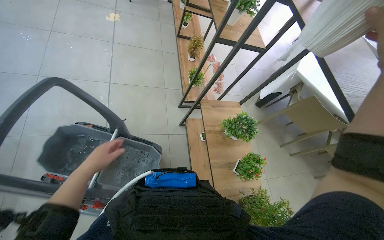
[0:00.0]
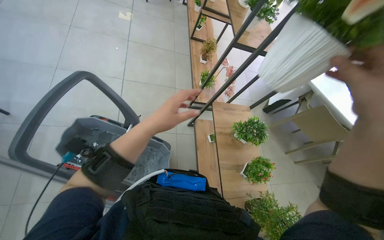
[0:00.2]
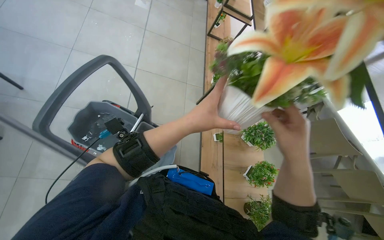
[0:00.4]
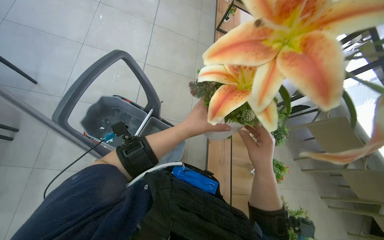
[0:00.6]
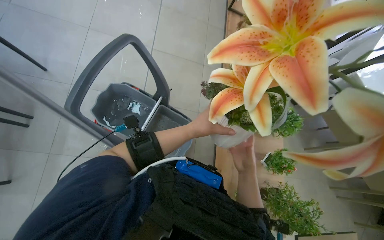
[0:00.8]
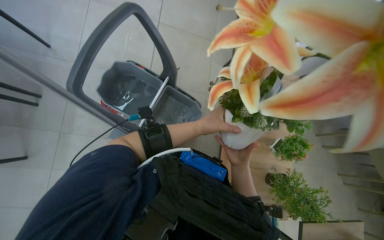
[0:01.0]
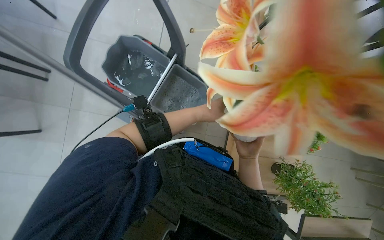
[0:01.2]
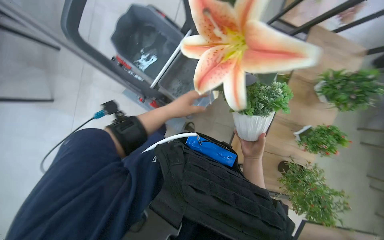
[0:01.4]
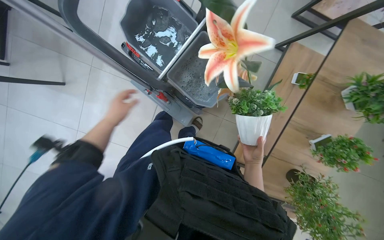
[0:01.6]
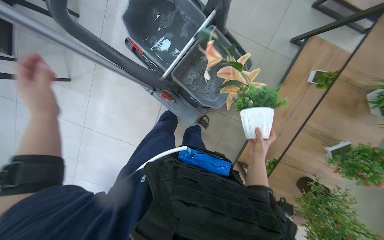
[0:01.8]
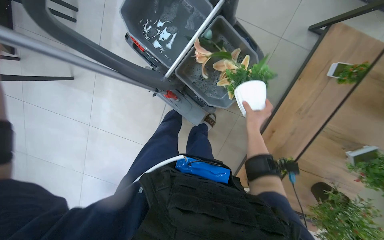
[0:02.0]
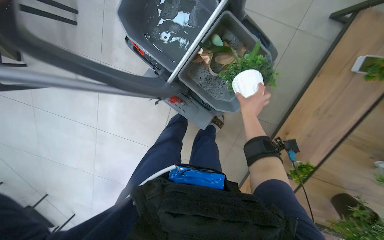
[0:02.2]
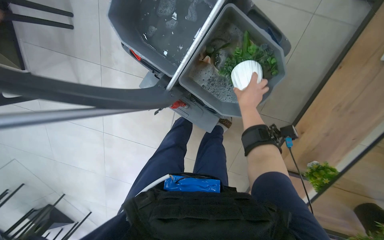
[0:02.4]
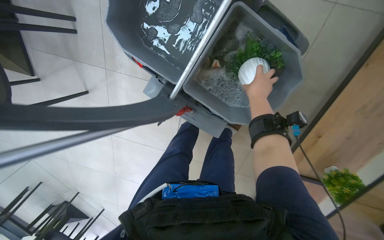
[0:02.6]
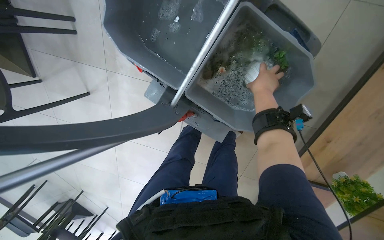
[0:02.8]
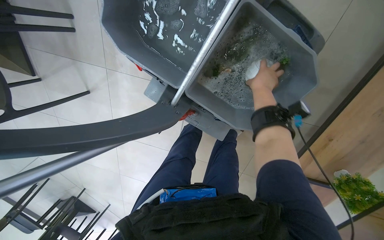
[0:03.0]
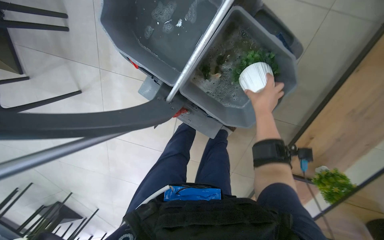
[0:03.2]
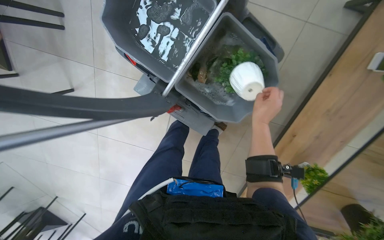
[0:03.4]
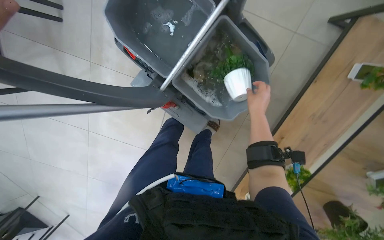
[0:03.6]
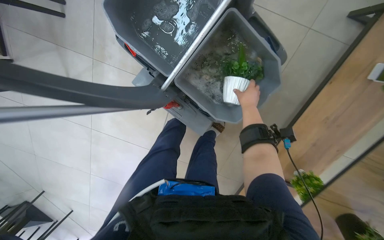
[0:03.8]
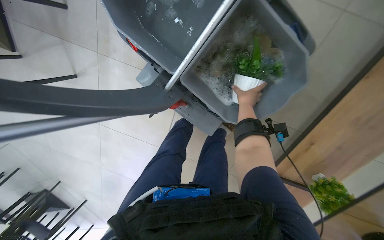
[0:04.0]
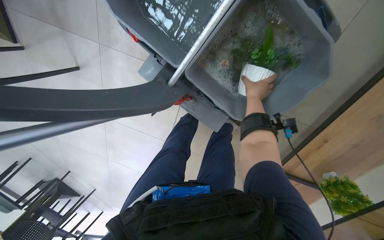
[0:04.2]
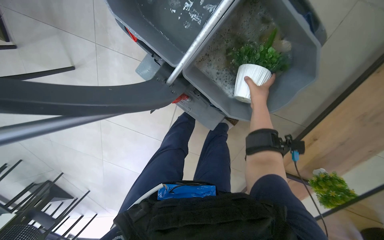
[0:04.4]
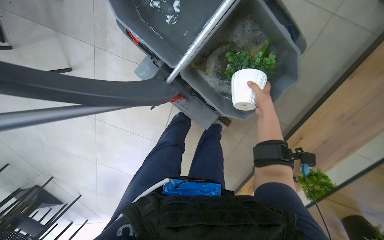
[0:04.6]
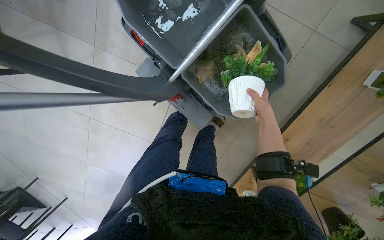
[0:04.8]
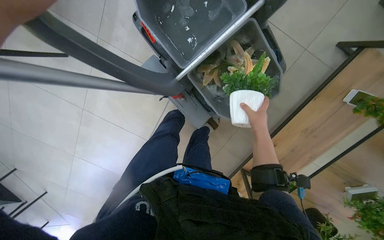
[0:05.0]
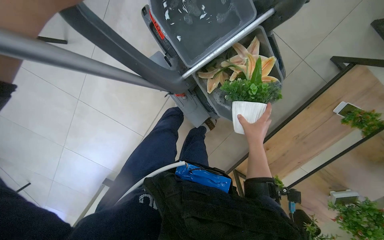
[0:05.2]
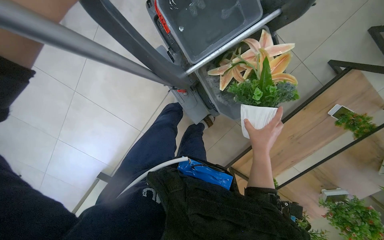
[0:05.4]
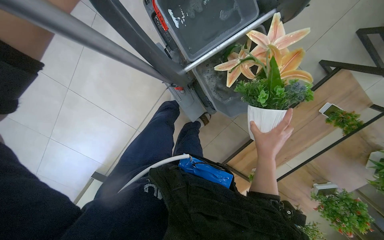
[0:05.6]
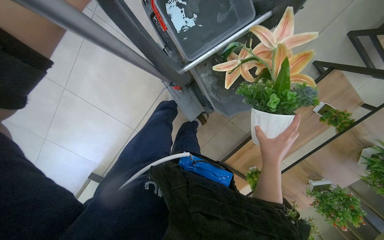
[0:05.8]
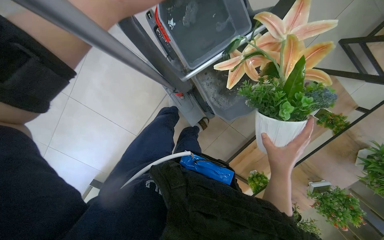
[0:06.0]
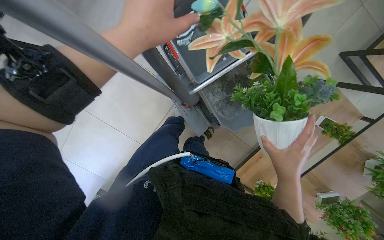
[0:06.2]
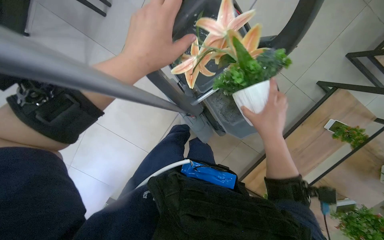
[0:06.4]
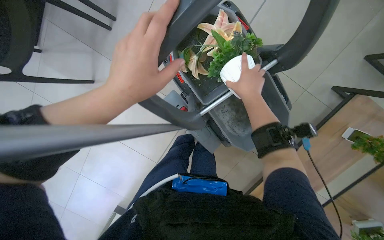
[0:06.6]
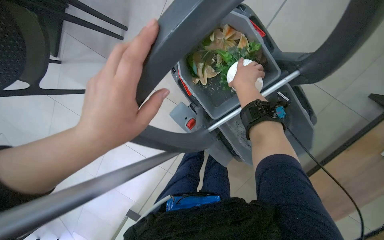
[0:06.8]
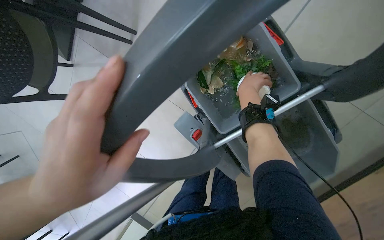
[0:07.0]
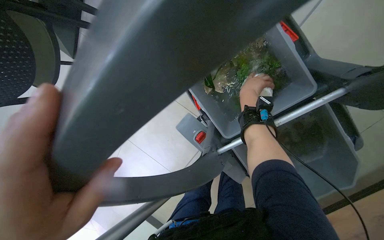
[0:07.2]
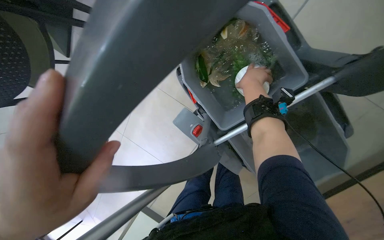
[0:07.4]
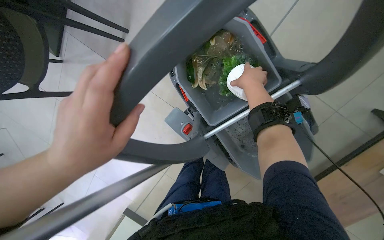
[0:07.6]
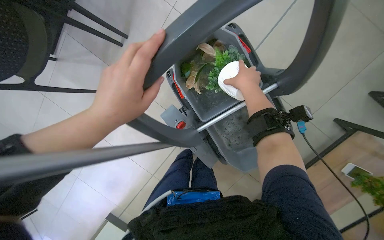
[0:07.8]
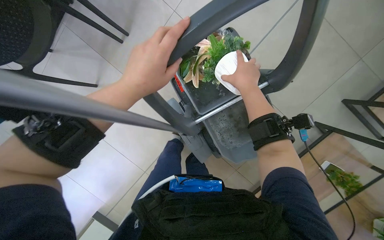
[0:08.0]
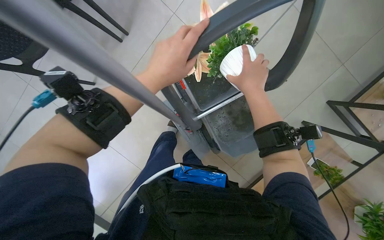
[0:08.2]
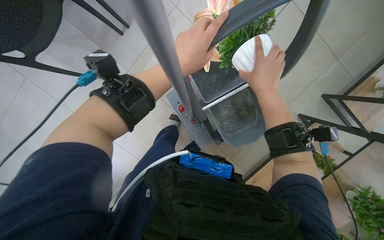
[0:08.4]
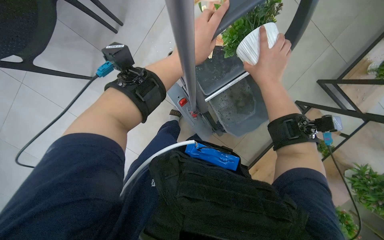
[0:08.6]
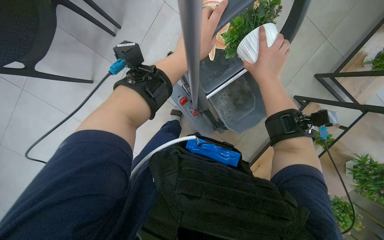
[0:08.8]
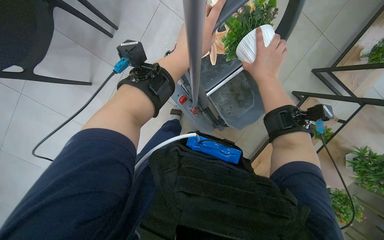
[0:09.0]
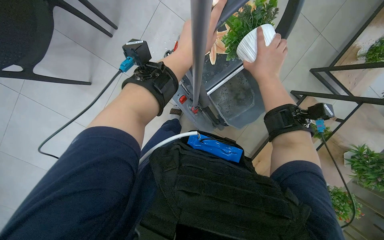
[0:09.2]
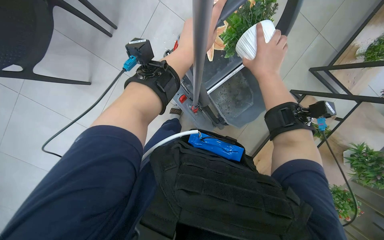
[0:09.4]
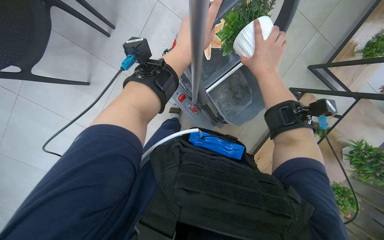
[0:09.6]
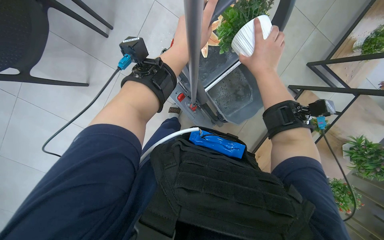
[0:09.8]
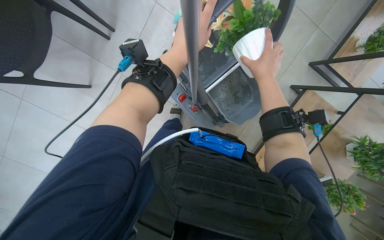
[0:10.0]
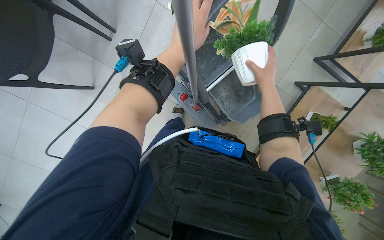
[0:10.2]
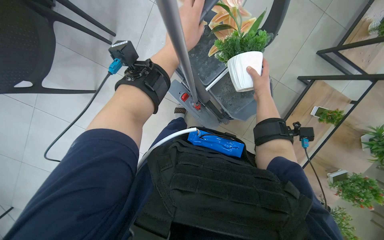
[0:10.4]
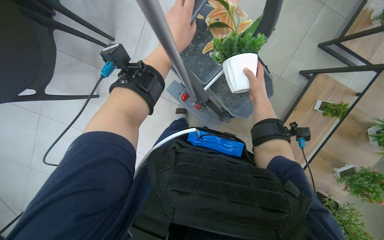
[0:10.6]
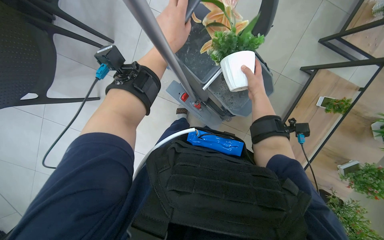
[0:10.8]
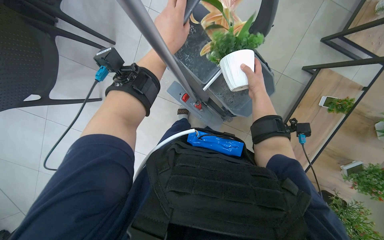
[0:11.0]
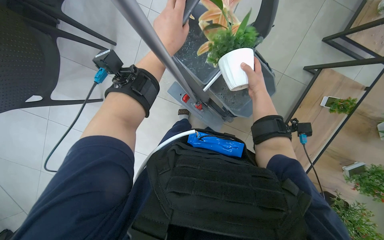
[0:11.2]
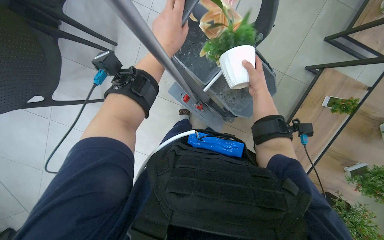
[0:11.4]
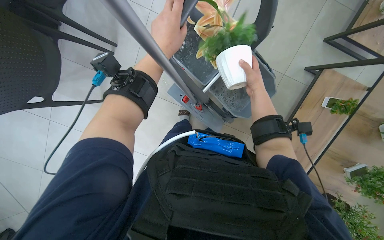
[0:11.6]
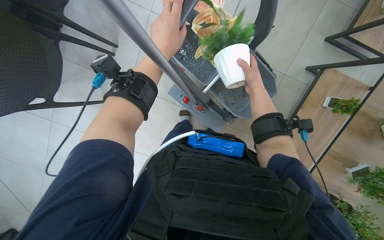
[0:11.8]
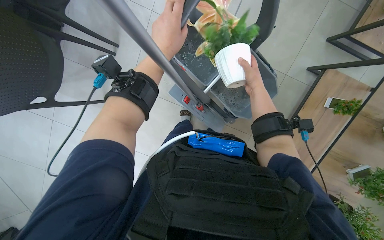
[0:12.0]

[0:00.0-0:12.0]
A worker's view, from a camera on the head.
Job: wiping surfaces.
The whole recording: Washing potted plants. The worker picks up decorative plants and flowers from a shelf, washes them in a cleaning cart, and places them back on the shelf.
0:00.0 to 0:01.6: The wearer's head swings roughly 35 degrees to the left. The view tilts about 30 degrees downward.
0:01.6 to 0:03.0: The camera is carried some 40 cm. The camera sweeps to the left, by approximately 20 degrees. The view tilts roughly 15 degrees downward.
0:03.0 to 0:04.4: The right hand moves down the picture, some 10 cm.
0:04.4 to 0:06.0: The view pans to the right by about 20 degrees. The right hand is displaced nearer to the camera and down the picture by approximately 50 cm.
0:06.0 to 0:07.6: The camera is aimed about 15 degrees further to the left. The right hand moves up the picture and farther from the camera, some 50 cm.
0:09.0 to 0:10.4: The right hand moves farther from the camera, about 10 cm.

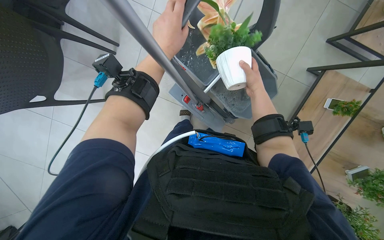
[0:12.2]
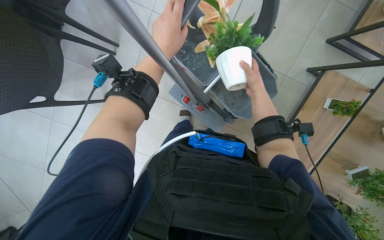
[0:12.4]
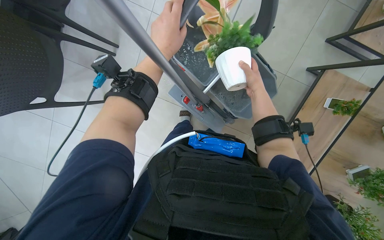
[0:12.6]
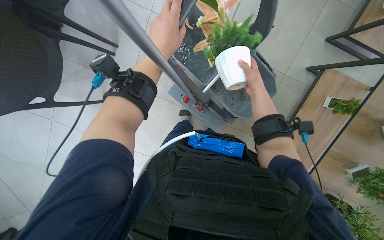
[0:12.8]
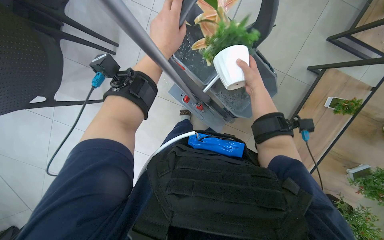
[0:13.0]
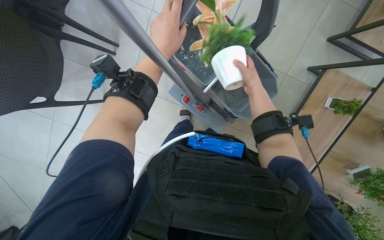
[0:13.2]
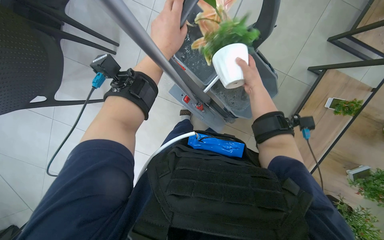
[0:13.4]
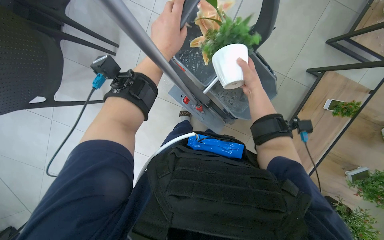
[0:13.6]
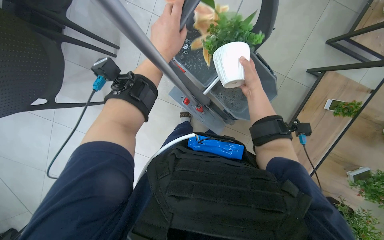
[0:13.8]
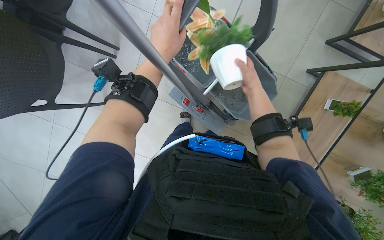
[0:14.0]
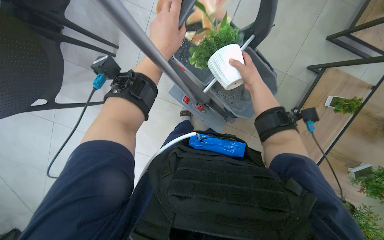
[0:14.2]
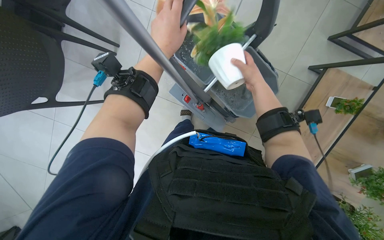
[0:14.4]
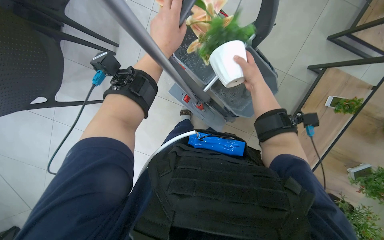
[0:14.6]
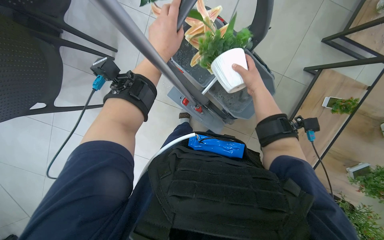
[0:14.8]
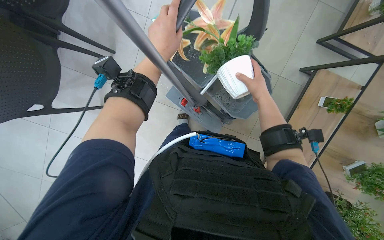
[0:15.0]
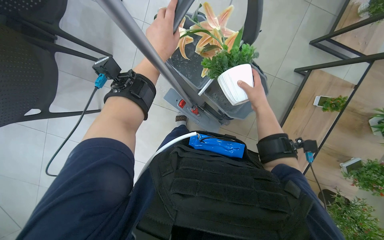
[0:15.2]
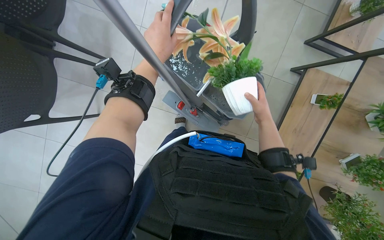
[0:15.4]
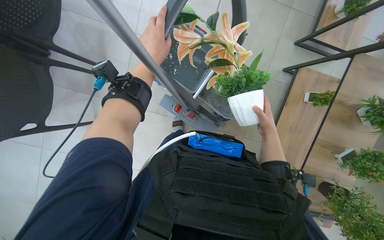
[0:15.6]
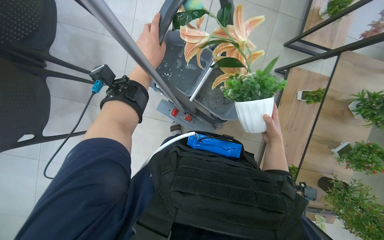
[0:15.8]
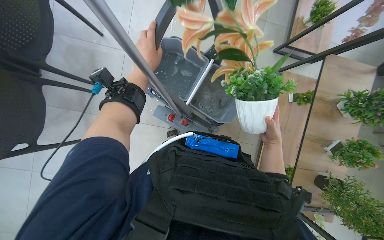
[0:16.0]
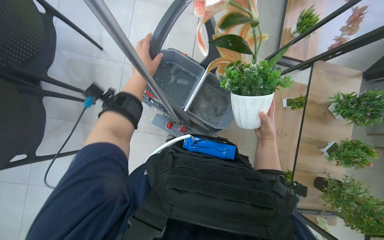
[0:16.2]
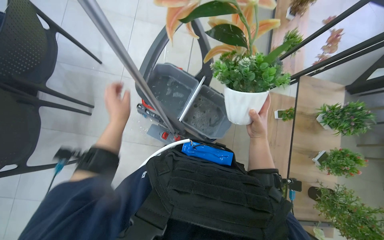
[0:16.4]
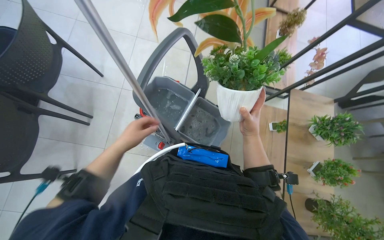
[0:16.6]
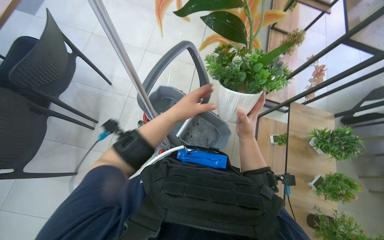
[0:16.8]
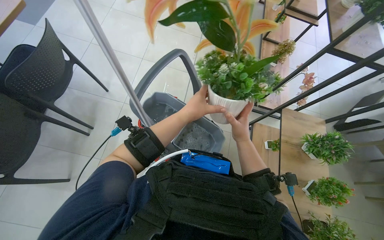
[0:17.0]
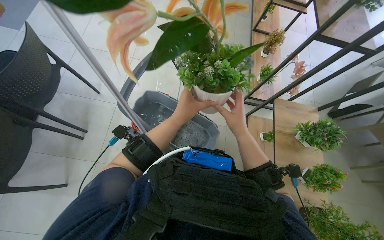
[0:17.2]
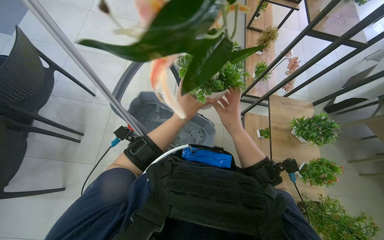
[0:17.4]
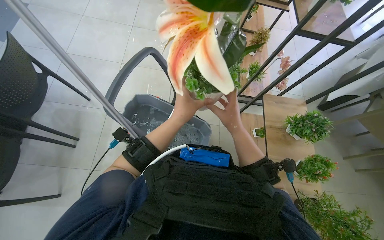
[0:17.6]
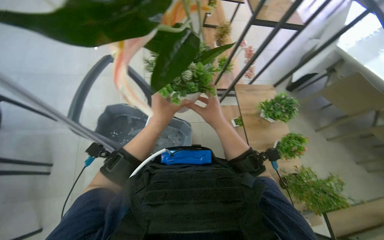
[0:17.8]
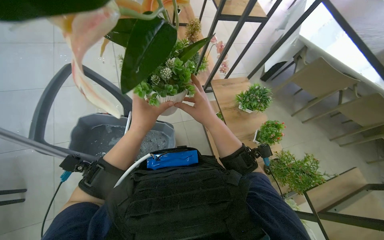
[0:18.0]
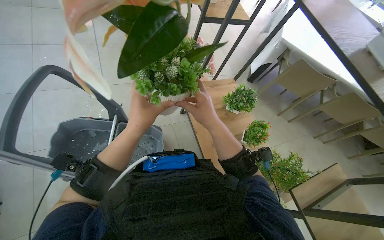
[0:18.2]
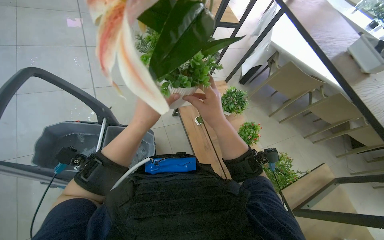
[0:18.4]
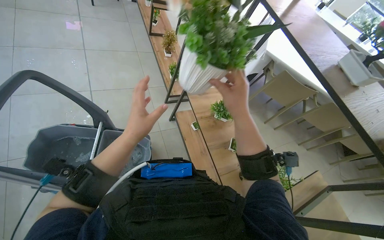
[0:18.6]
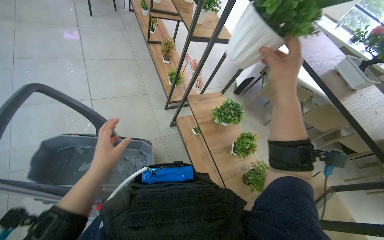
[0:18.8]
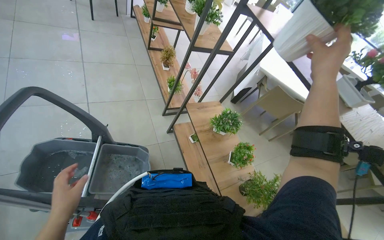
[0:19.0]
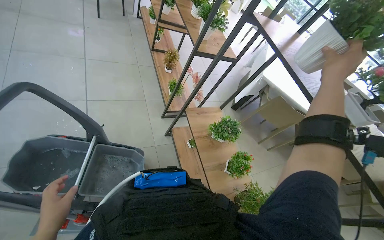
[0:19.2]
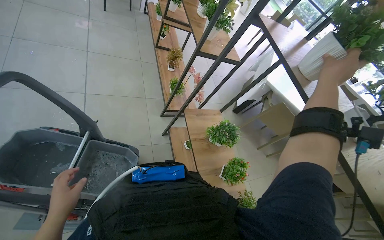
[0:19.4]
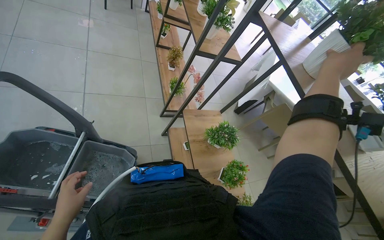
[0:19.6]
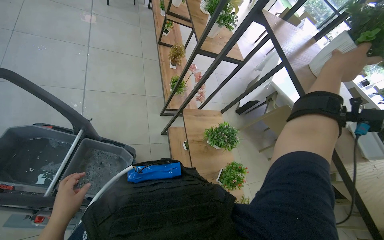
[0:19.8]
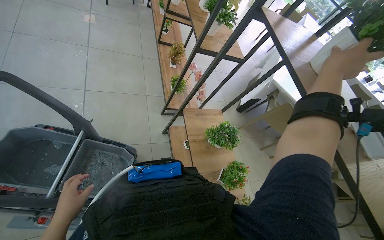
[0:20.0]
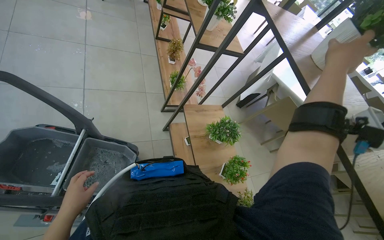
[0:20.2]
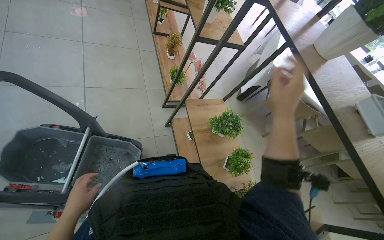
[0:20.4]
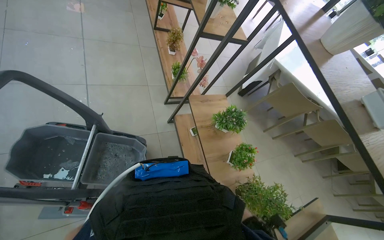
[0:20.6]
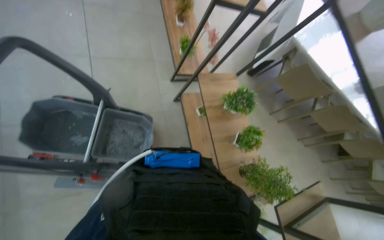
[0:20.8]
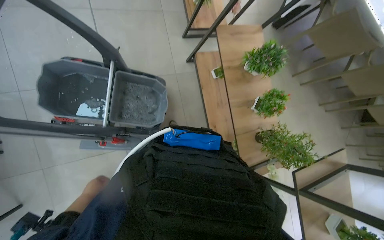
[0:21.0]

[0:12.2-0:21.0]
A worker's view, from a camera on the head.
Job: wiping surfaces.
The whole recording: Washing potted plants. The worker picks up decorative plants and flowers from a shelf, washes them in a cleaning cart, and places them back on the shelf.
0:15.2 to 0:16.6: The wearer looks some 20 degrees further upward. The right hand is displaced nearer to the camera and down the picture by some 25 cm.
0:16.6 to 0:18.0: The head turns to the right by roughly 25 degrees.
0:18.0 to 0:19.6: The left hand shifts about 10 cm down the picture; the right hand is displaced to the right and up the picture by about 50 cm.
0:19.6 to 0:21.0: The view tips downward by some 30 degrees.
